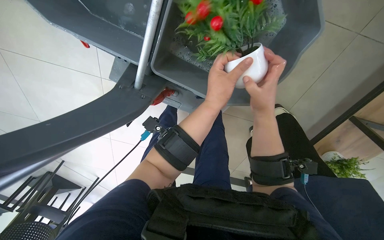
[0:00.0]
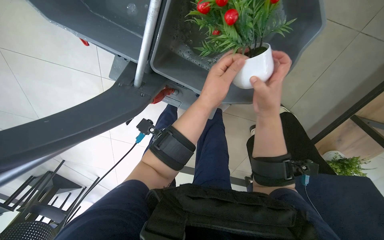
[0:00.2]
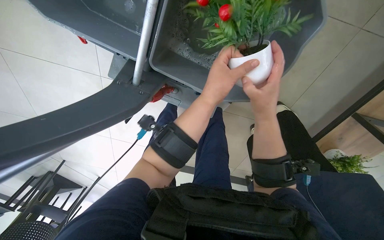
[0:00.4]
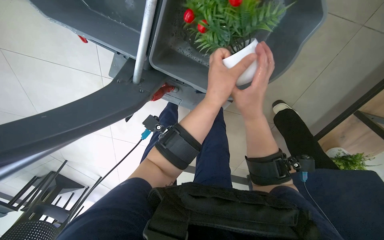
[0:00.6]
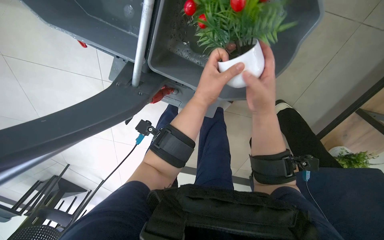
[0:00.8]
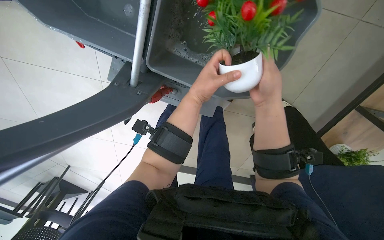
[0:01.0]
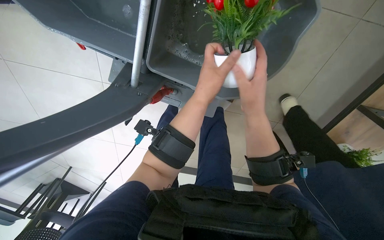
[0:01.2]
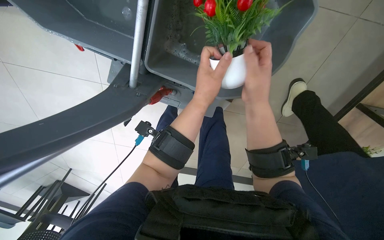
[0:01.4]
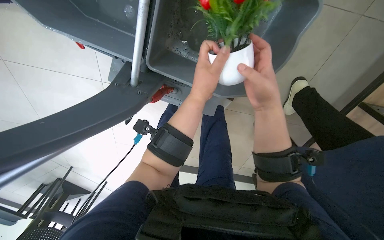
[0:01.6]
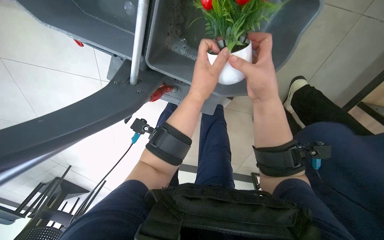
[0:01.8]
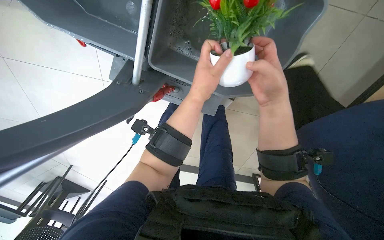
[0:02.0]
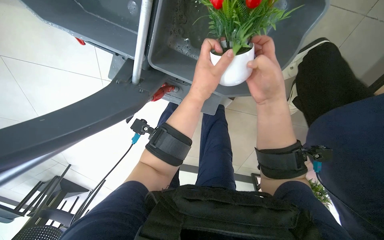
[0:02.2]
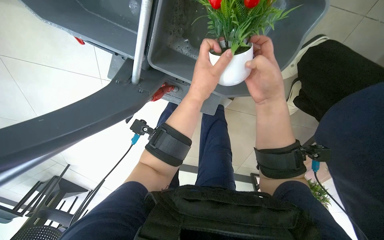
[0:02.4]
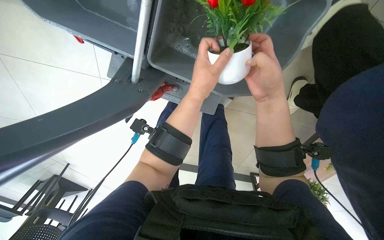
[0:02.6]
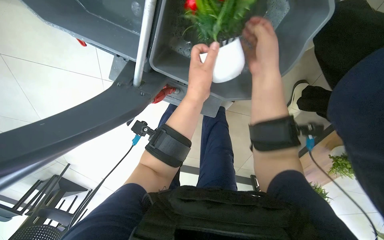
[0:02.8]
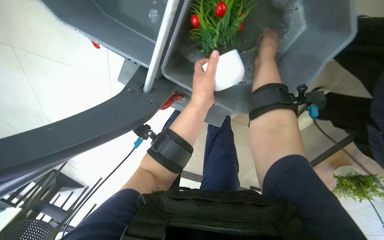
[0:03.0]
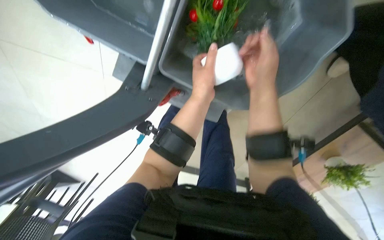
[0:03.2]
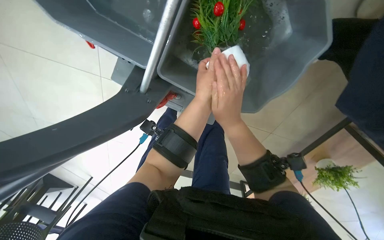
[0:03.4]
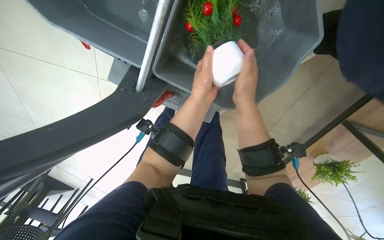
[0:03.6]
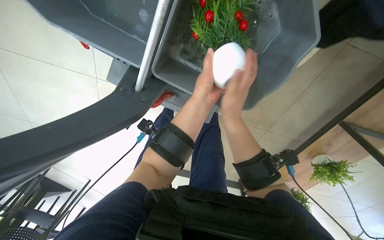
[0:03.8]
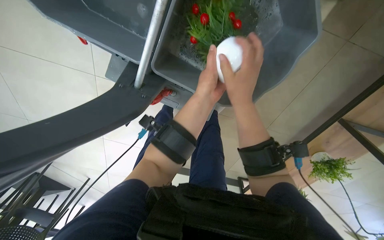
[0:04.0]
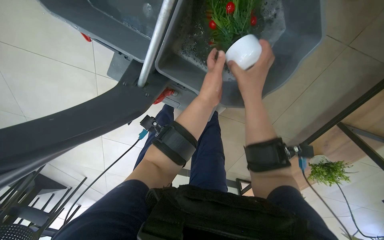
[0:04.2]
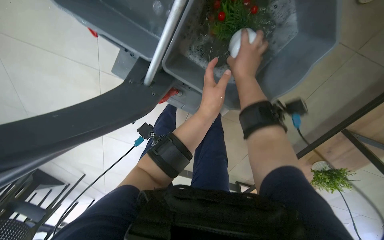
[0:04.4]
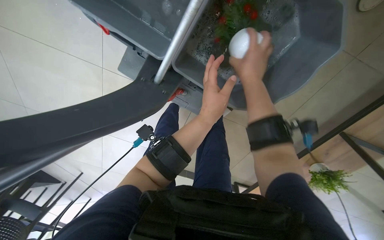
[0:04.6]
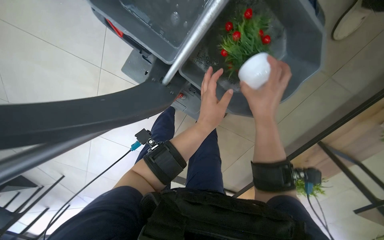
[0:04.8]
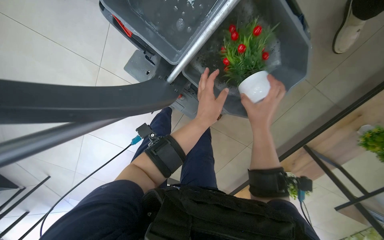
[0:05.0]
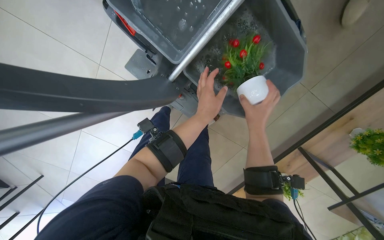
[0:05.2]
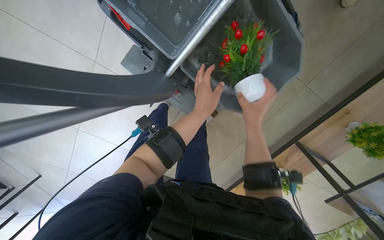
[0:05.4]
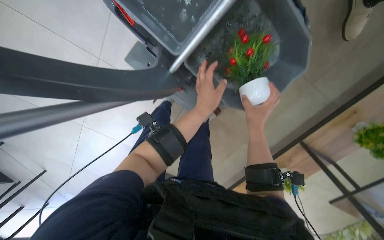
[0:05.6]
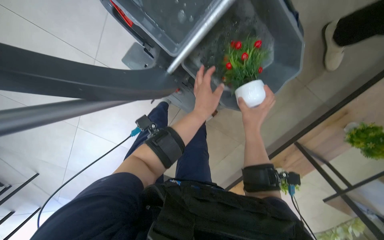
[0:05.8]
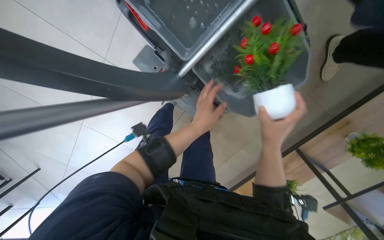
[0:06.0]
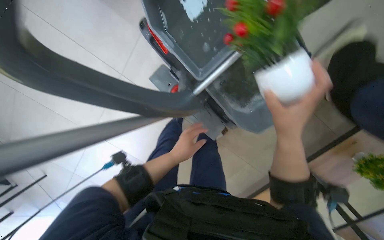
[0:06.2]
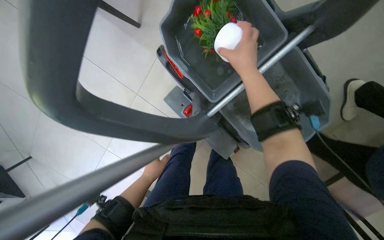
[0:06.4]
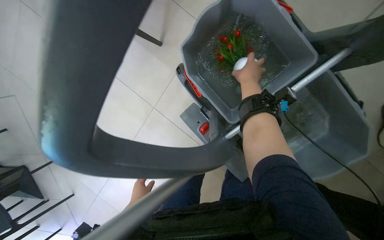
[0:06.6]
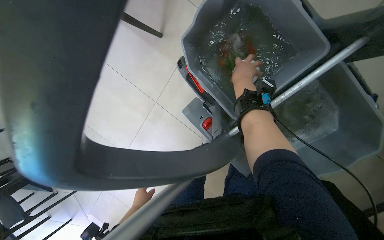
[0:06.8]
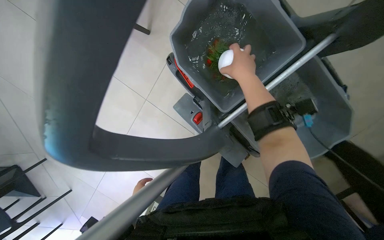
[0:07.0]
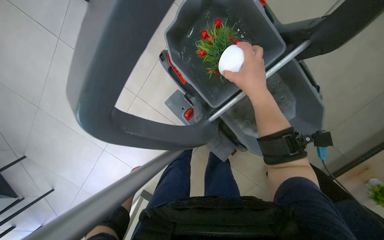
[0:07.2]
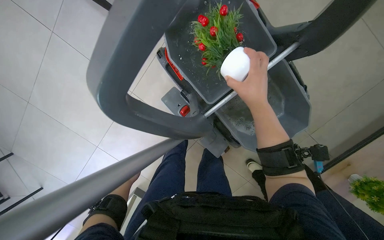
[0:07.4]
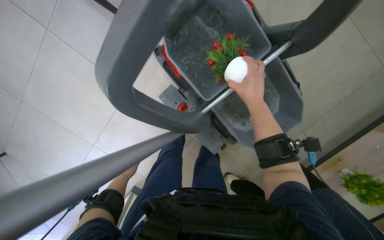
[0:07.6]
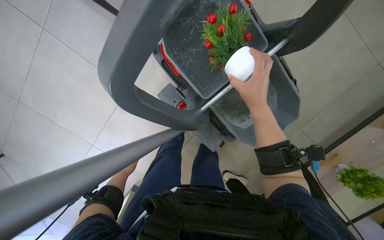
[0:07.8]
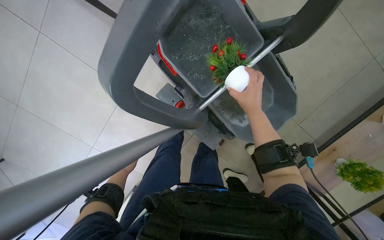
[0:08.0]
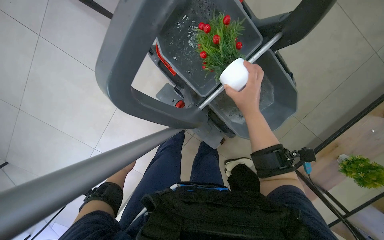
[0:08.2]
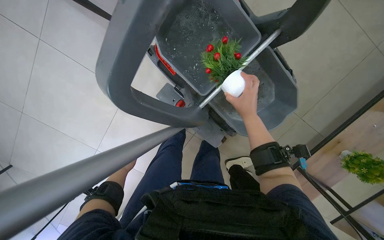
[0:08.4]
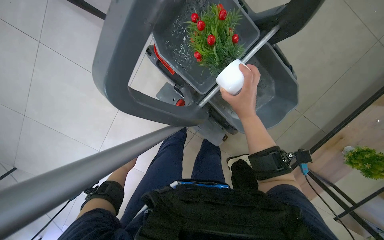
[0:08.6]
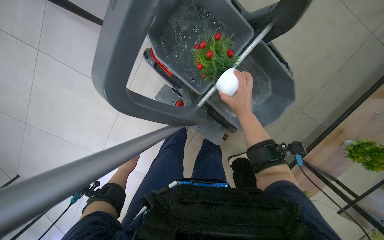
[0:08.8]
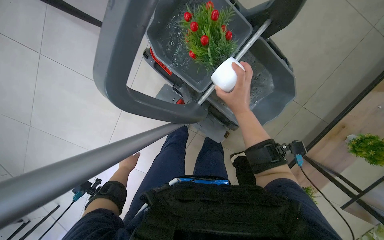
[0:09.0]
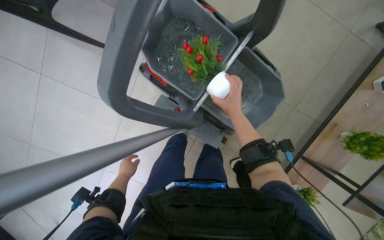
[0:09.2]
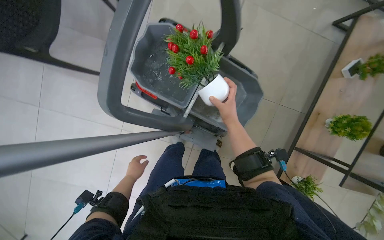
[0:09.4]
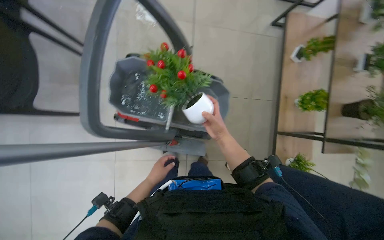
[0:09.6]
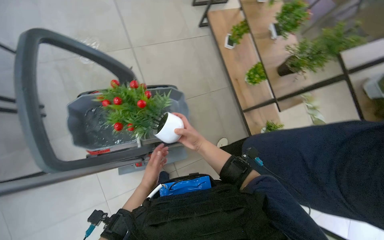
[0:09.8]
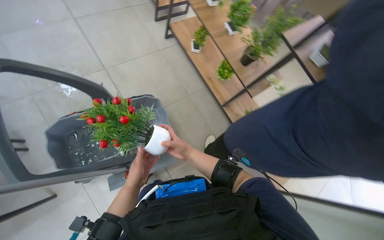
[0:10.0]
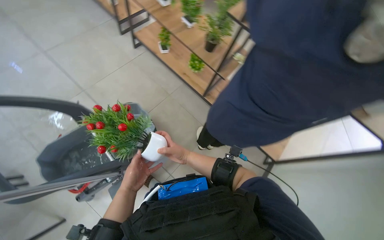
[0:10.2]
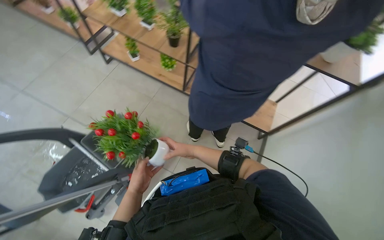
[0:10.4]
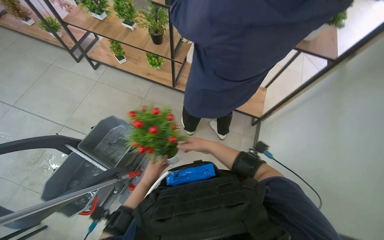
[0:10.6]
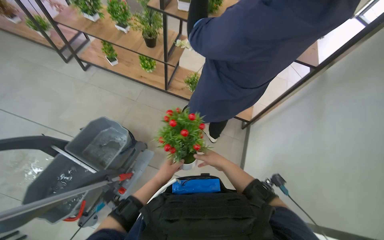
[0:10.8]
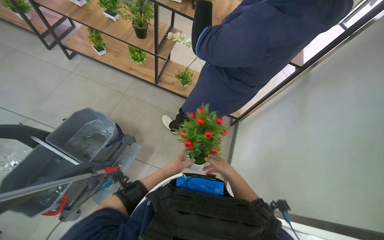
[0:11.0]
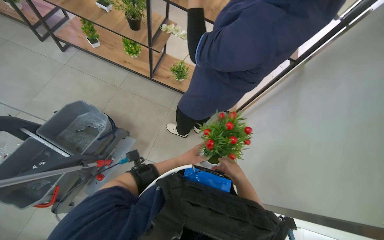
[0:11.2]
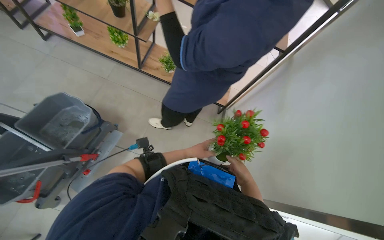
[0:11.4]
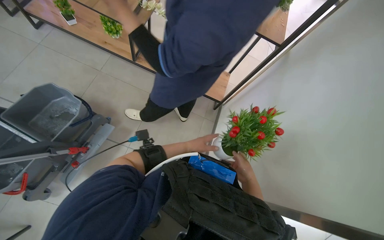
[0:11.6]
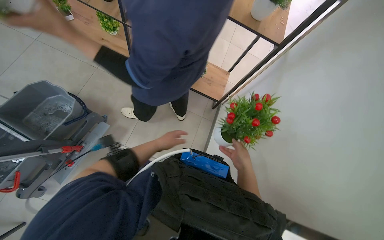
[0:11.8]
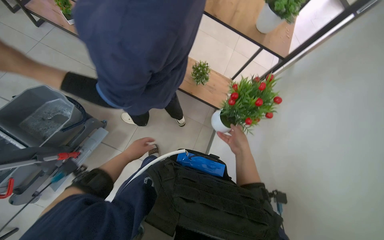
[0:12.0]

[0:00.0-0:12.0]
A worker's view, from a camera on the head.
Job: wiping surfaces.
The whole recording: Washing potted plants. The worker picks up decorative plants and flowers from a shelf, washes them in a cleaning cart, and places them back on the shelf.
0:01.6 to 0:03.0: The right hand travels up the picture by some 20 cm.
0:03.0 to 0:04.4: The right hand reaches approximately 20 cm down the picture, then returns.
0:04.4 to 0:06.0: The right hand heads down the picture, covering approximately 20 cm.
0:06.0 to 0:07.6: The right hand shifts about 25 cm up the picture.
0:09.0 to 0:10.4: The camera travels some 60 cm. The wearer looks some 95 degrees further to the right. The camera pitches upward, by approximately 25 degrees.
0:10.4 to 0:12.0: The right hand travels to the right by some 50 cm. Meanwhile the left hand reaches about 40 cm to the right, then returns.

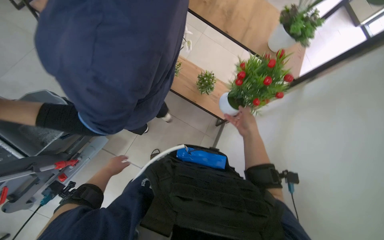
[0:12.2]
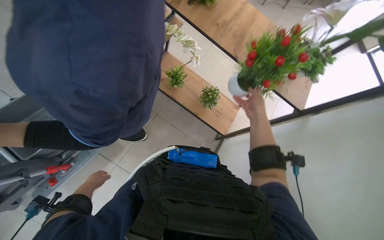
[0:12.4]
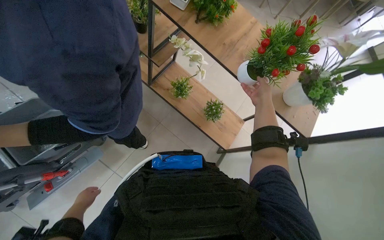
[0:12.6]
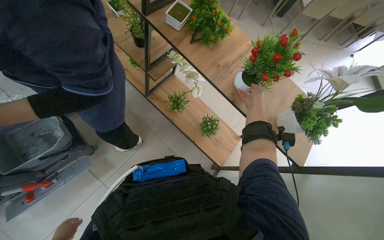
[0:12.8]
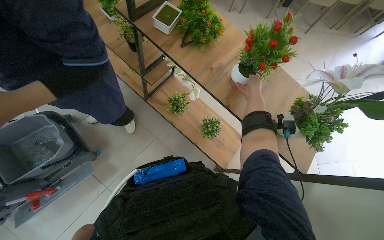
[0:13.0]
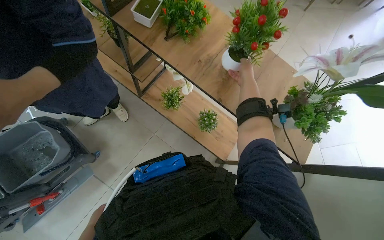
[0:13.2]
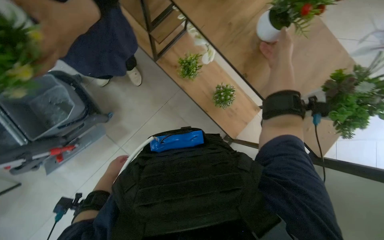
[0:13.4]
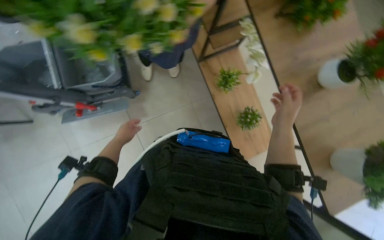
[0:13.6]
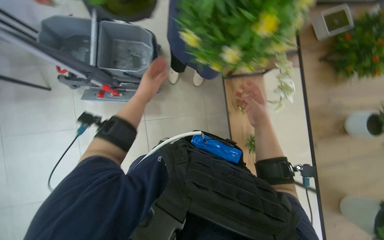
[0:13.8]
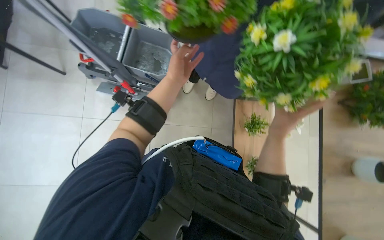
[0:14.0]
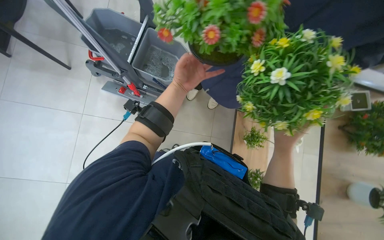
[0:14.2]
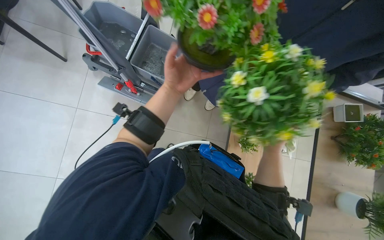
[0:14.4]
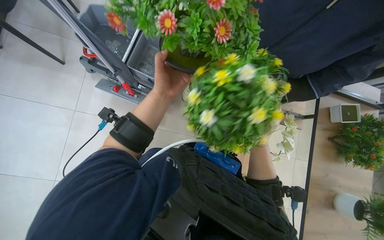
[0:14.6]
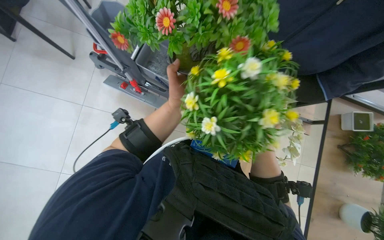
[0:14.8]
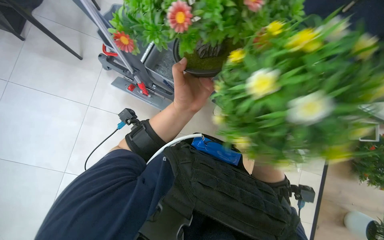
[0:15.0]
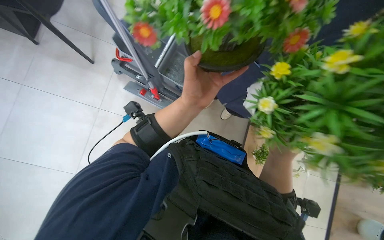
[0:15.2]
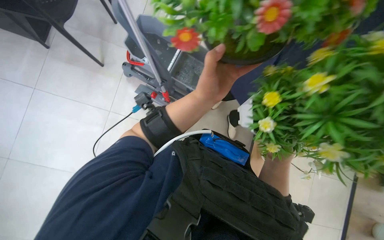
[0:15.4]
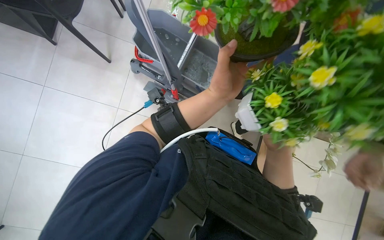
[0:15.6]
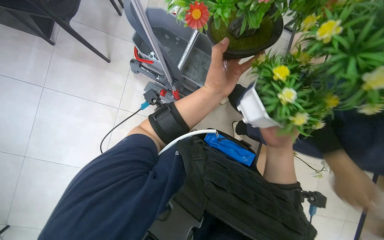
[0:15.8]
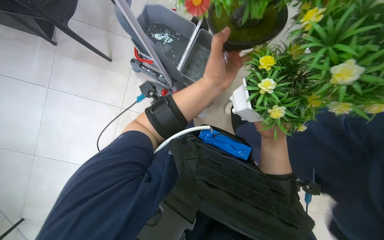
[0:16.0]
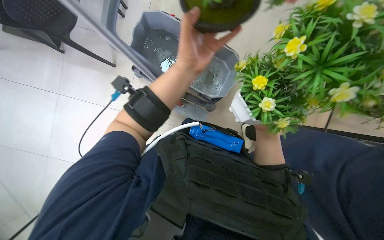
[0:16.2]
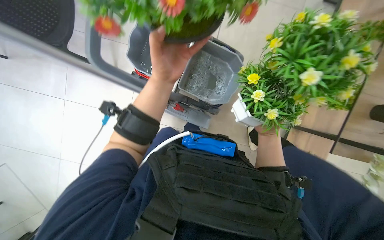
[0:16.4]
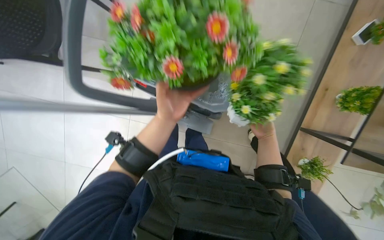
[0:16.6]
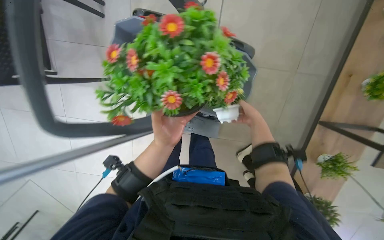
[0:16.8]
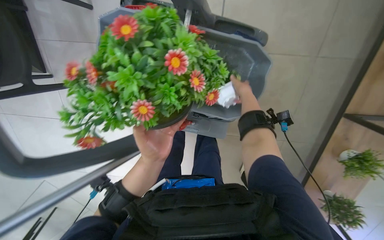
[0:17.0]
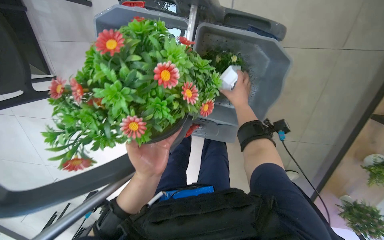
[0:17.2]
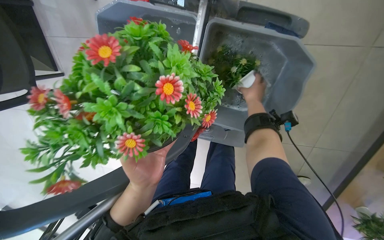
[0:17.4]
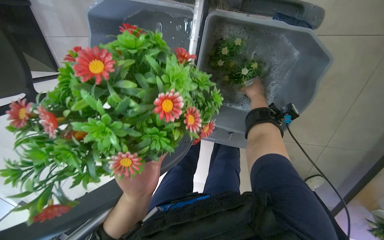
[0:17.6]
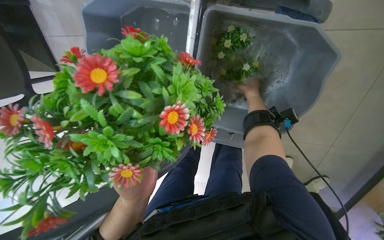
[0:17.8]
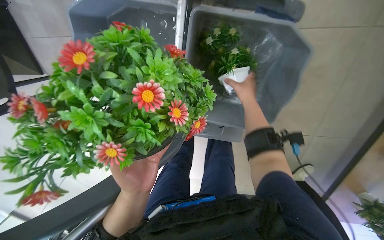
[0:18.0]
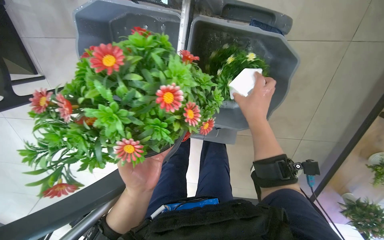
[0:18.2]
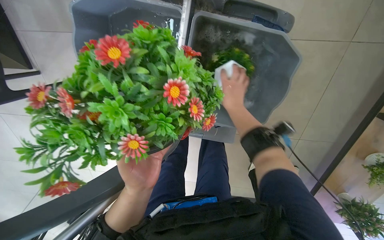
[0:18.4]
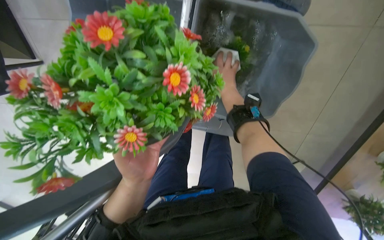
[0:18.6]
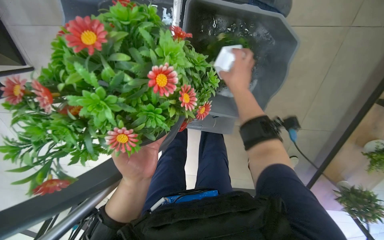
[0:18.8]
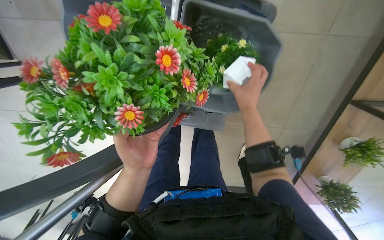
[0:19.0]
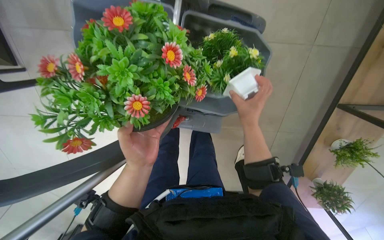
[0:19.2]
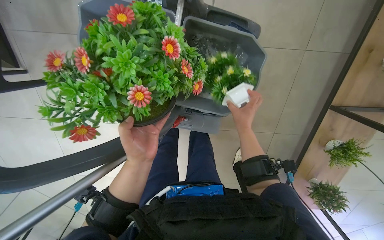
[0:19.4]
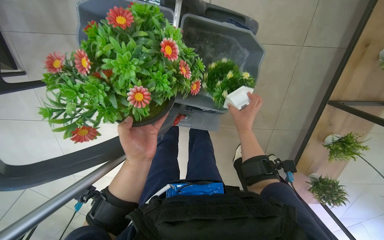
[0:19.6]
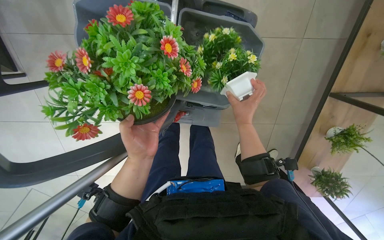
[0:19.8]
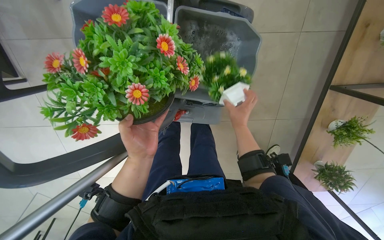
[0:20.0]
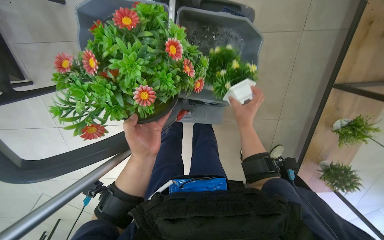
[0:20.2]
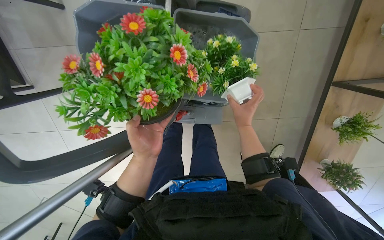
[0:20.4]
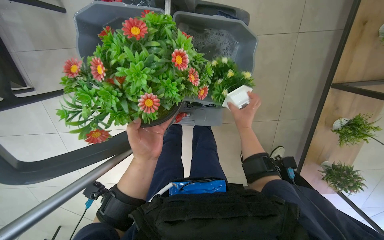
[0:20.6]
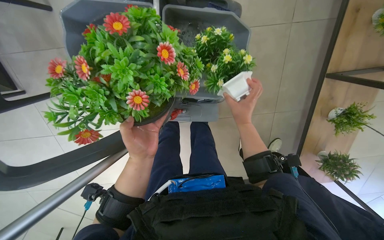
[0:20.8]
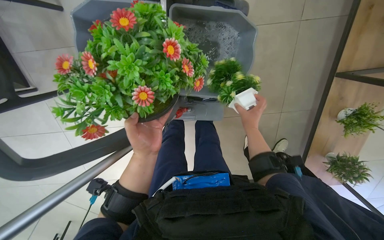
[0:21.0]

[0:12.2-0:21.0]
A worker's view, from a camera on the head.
Job: wiping surfaces.
The whole recording: Washing potted plants. The worker picks up decorative plants and flowers from a shelf, washes them in a cleaning cart, and places them back on the shelf.
0:13.6 to 0:15.2: The view tilts approximately 15 degrees upward. The scene rotates clockwise by some 45 degrees.
0:15.2 to 0:16.6: The wearer looks some 15 degrees further upward. The right hand is displaced up the picture by some 10 cm, and reaches some 15 cm farther from the camera, then returns.
0:16.6 to 0:18.0: The left hand is displaced down the picture by some 10 cm. The right hand shifts some 25 cm up the picture and to the left.
0:18.0 to 0:19.6: The right hand goes up and down the picture, some 15 cm each way, reversing 2 times.
0:19.6 to 0:21.0: The right hand moves nearer and farther over approximately 10 cm, changing direction 3 times.
